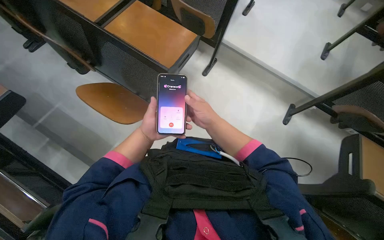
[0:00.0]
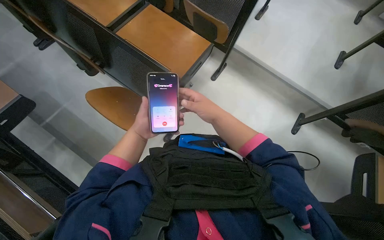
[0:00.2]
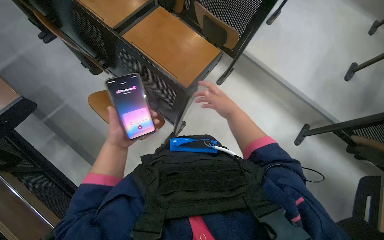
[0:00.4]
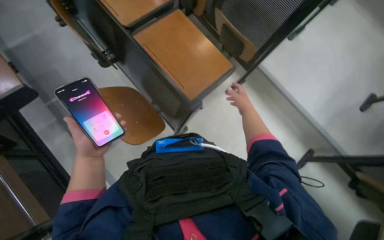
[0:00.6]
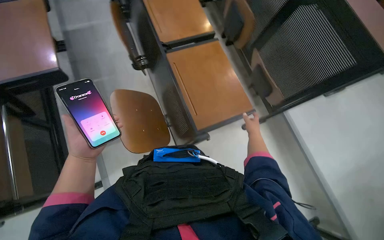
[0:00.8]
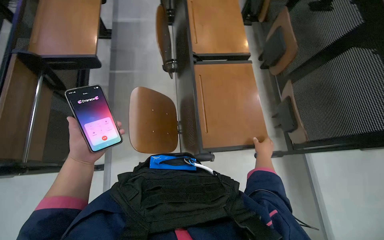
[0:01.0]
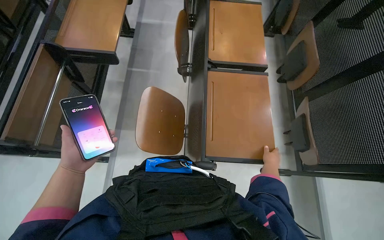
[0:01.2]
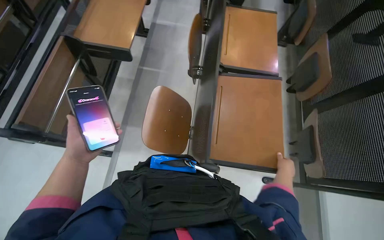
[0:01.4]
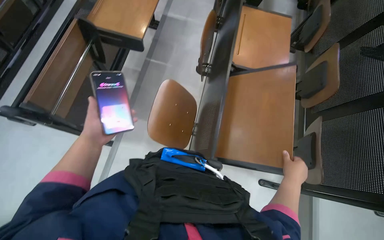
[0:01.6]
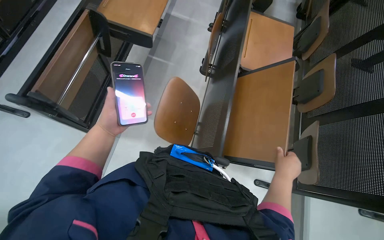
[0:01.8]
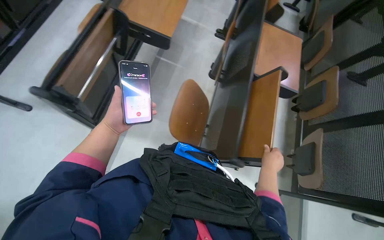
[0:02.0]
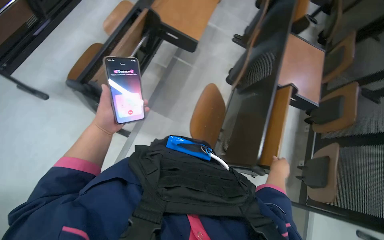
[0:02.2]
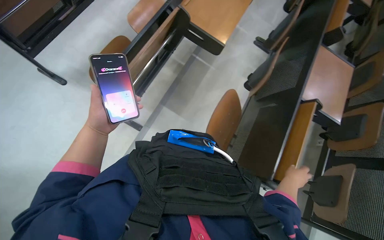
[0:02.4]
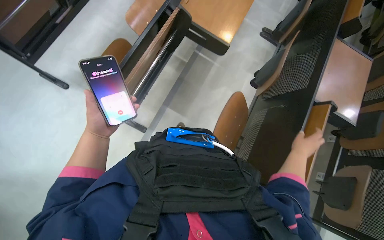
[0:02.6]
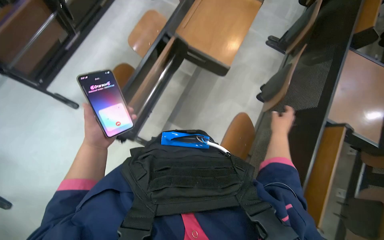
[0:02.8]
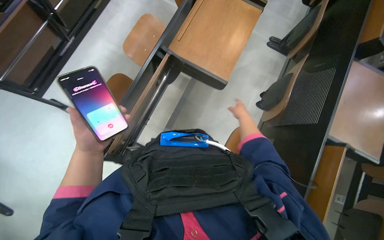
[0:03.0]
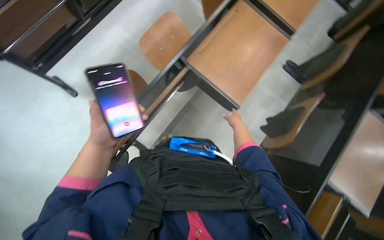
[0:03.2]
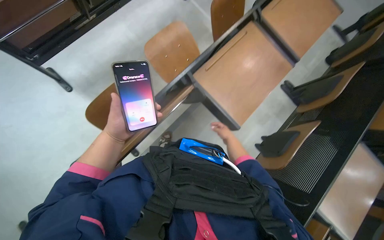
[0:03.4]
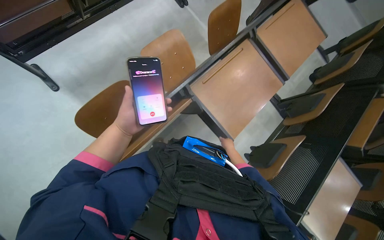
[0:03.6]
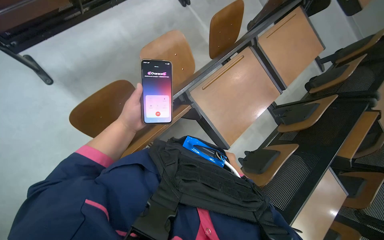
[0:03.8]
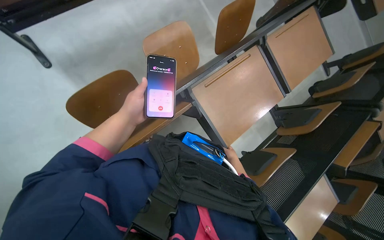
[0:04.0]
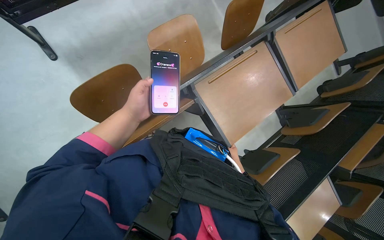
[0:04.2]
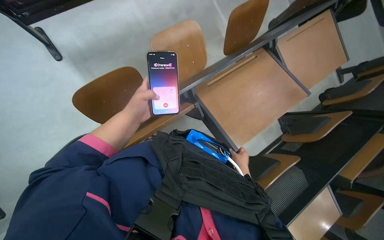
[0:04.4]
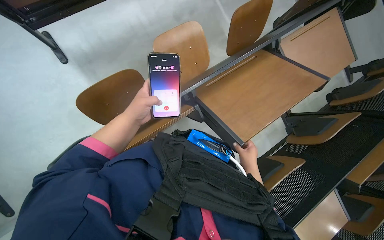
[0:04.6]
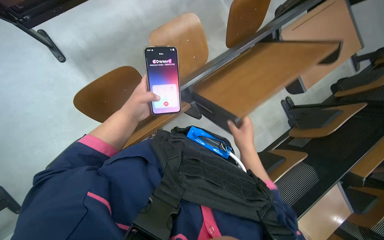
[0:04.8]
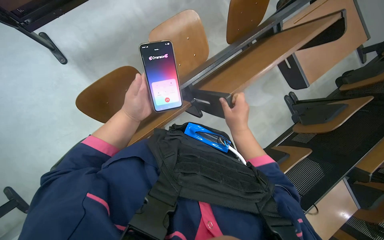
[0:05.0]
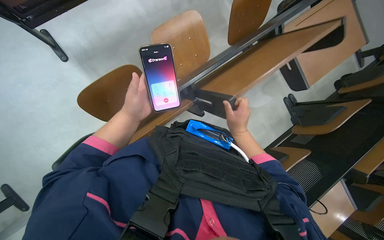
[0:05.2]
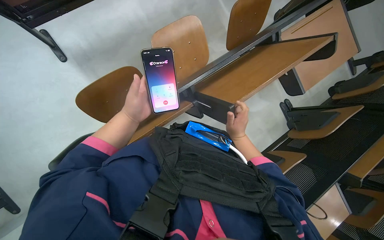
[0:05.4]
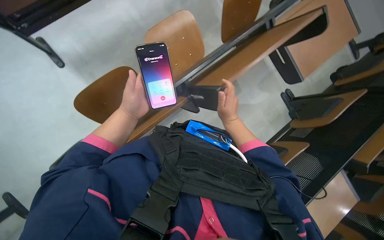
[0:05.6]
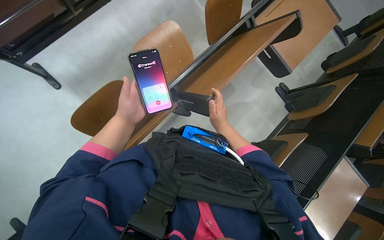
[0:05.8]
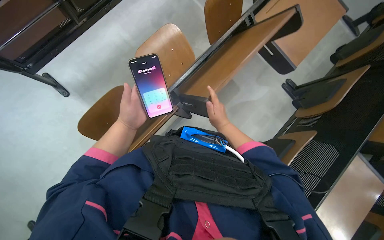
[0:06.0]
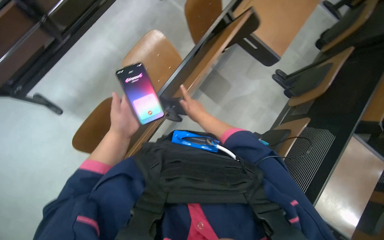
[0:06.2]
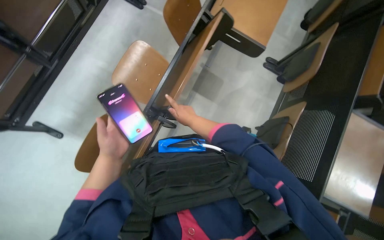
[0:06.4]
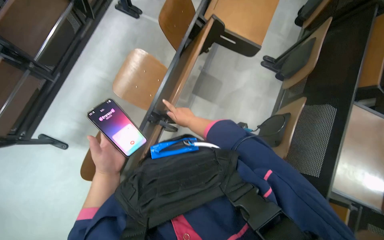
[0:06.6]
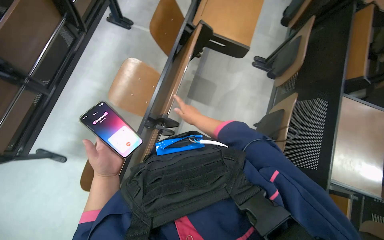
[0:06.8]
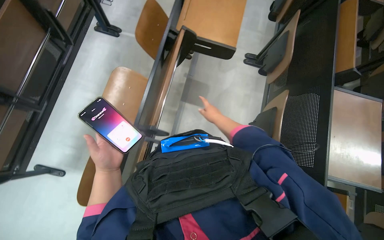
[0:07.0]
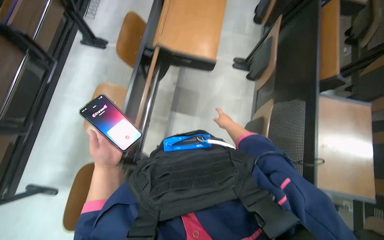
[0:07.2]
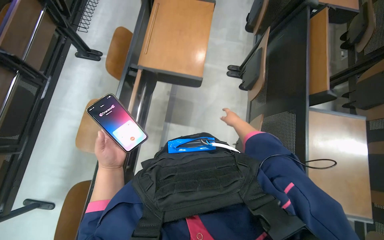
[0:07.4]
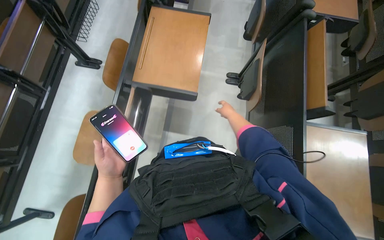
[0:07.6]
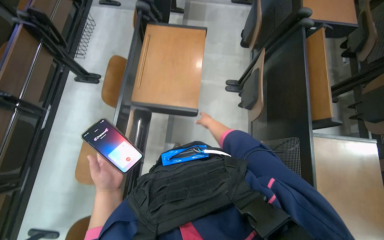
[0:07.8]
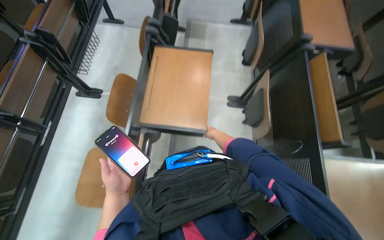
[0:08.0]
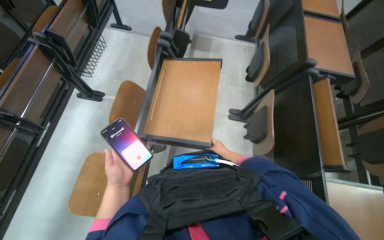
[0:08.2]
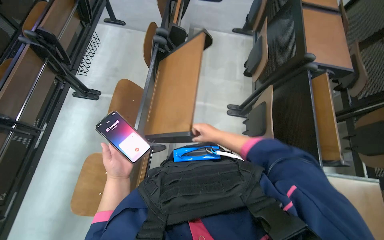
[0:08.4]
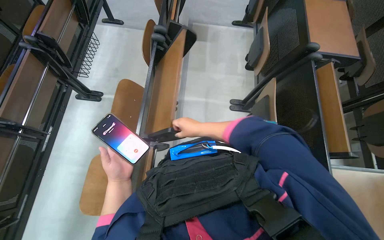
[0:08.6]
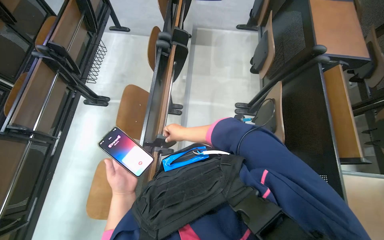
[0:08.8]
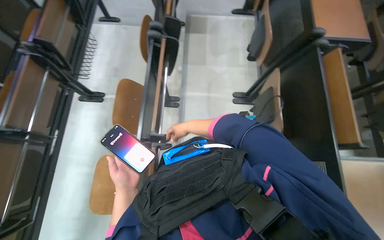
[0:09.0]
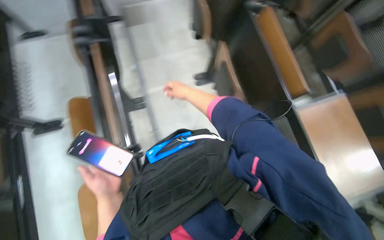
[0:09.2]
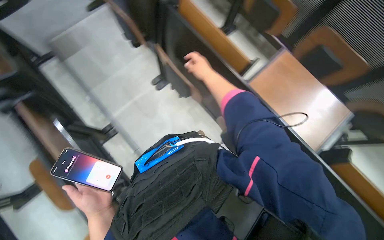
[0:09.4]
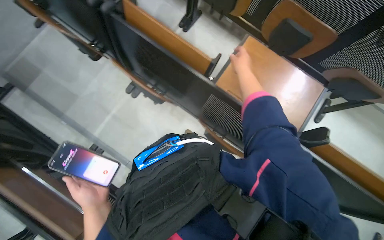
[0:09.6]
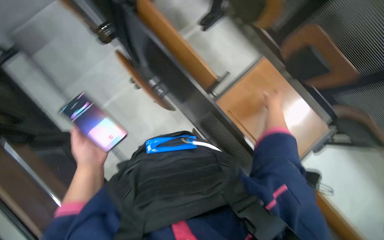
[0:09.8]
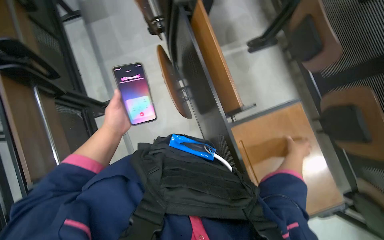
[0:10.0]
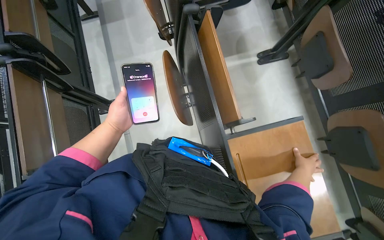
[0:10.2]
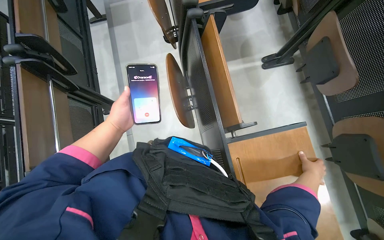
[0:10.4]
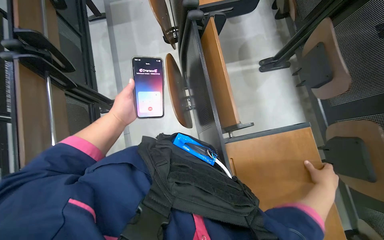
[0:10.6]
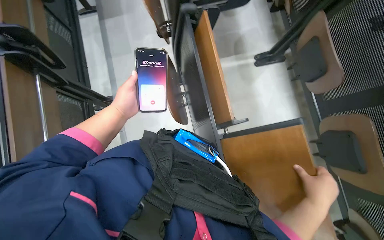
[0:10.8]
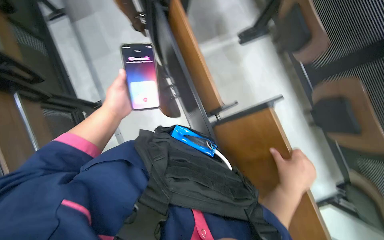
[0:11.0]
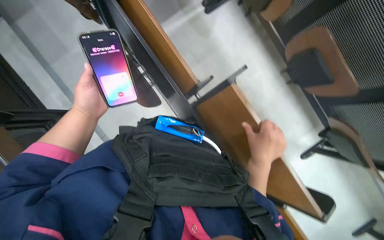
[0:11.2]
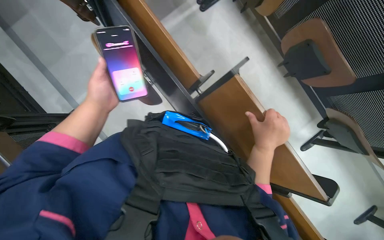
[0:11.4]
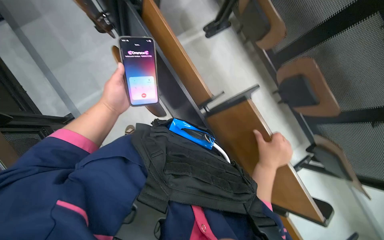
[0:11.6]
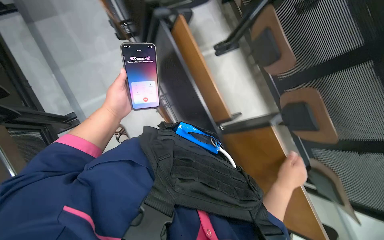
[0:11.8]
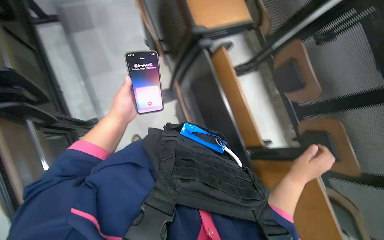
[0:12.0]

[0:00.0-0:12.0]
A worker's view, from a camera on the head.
Job: organizing items.
The whole recording: Folding down desks in lecture hall. The worker folds down the desks in the lecture hall.
0:00.0 to 0:01.6: The wearer's head swings roughly 70 degrees to the left.
0:01.6 to 0:03.0: The right hand travels up the picture, to the left and farther from the camera by about 40 cm.
0:03.0 to 0:04.4: The scene rotates clockwise by about 35 degrees.
0:04.4 to 0:06.0: The right hand moves up the picture, to the left and nearer to the camera, roughly 20 cm.
0:06.0 to 0:07.6: The head travels approximately 50 cm. The scene turns about 35 degrees counterclockwise in the picture.
0:07.6 to 0:09.0: The right hand moves to the left, some 30 cm.

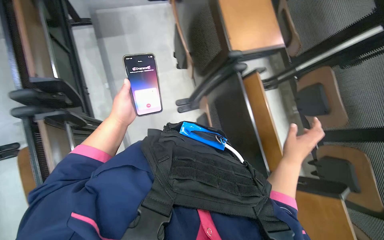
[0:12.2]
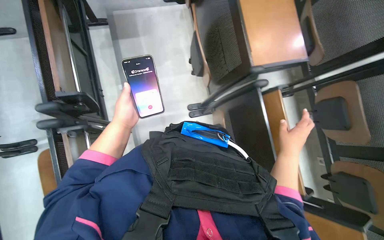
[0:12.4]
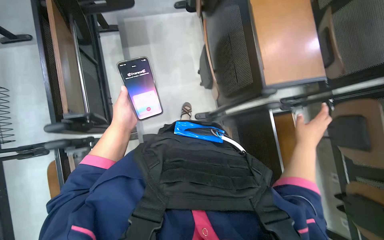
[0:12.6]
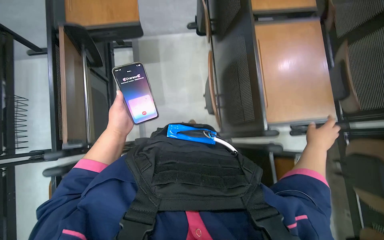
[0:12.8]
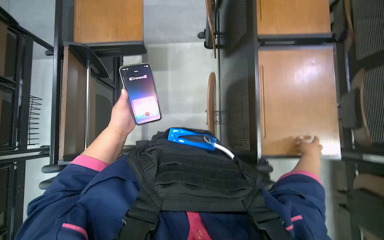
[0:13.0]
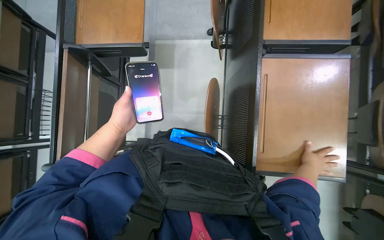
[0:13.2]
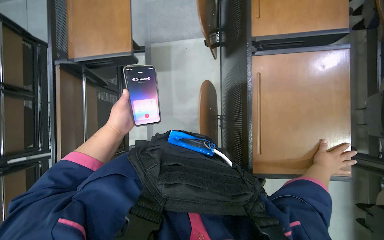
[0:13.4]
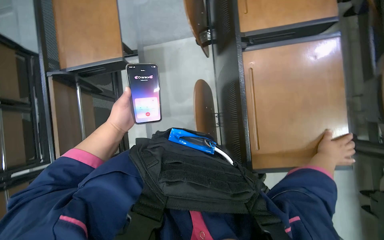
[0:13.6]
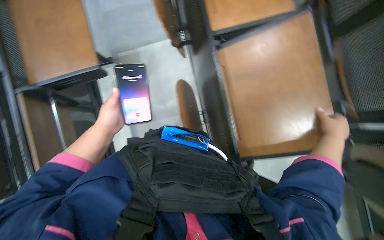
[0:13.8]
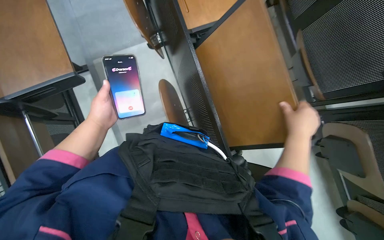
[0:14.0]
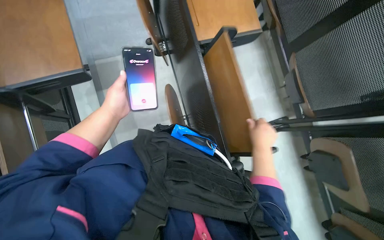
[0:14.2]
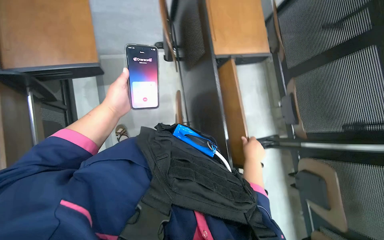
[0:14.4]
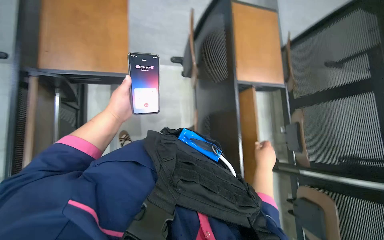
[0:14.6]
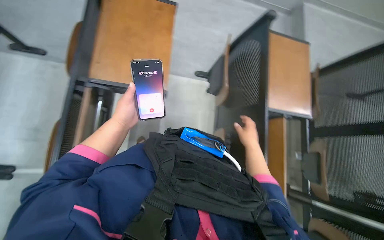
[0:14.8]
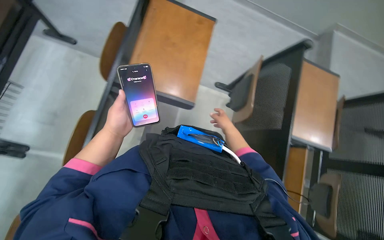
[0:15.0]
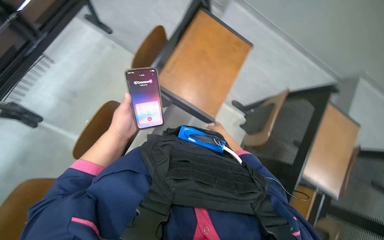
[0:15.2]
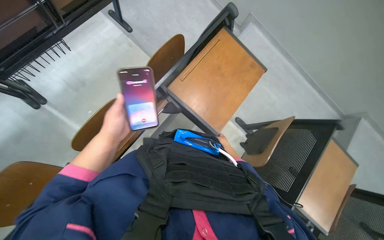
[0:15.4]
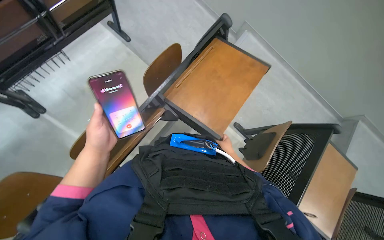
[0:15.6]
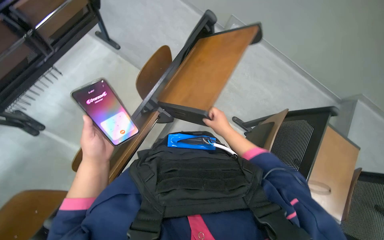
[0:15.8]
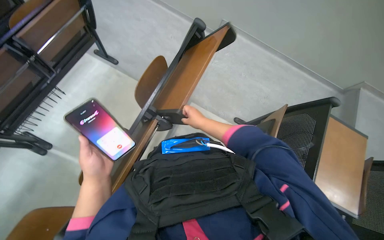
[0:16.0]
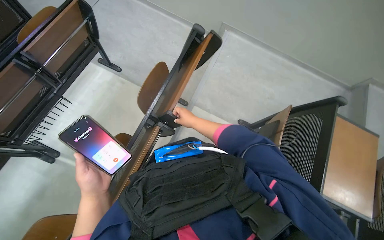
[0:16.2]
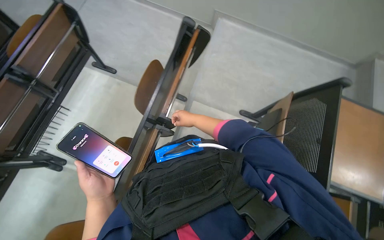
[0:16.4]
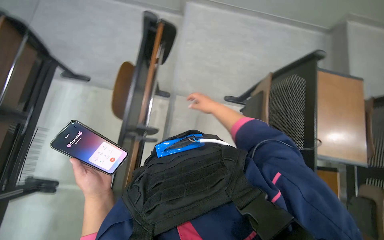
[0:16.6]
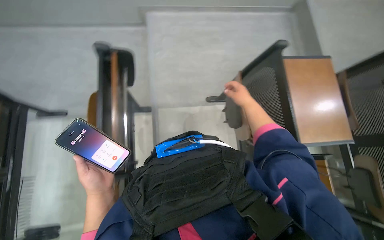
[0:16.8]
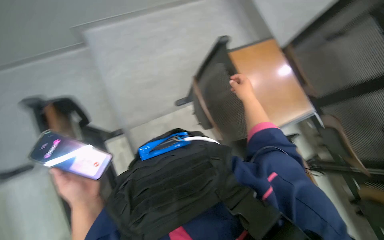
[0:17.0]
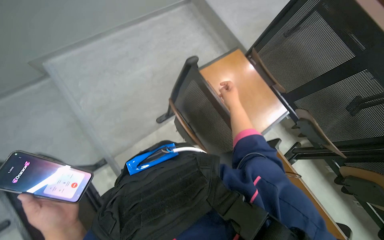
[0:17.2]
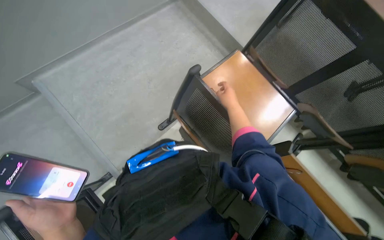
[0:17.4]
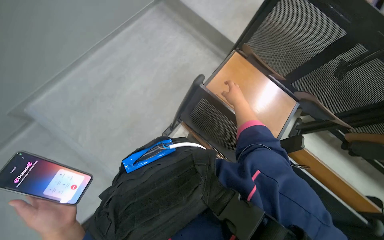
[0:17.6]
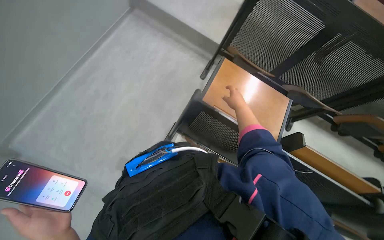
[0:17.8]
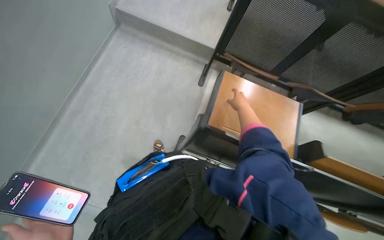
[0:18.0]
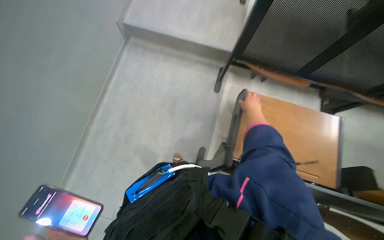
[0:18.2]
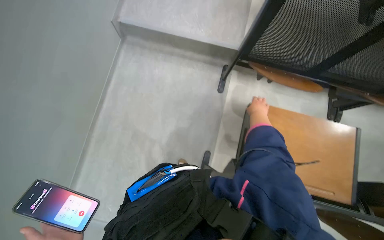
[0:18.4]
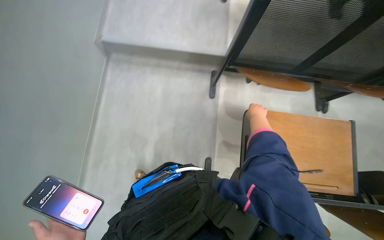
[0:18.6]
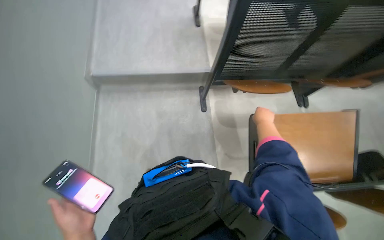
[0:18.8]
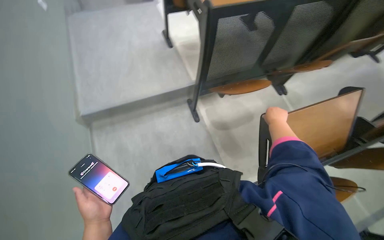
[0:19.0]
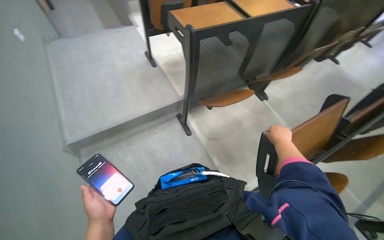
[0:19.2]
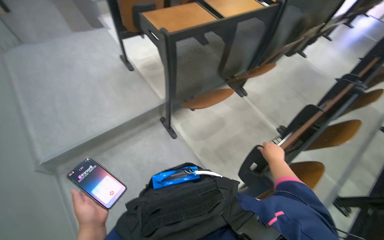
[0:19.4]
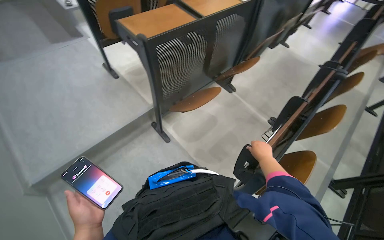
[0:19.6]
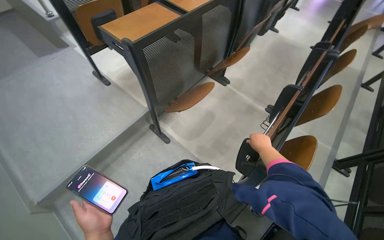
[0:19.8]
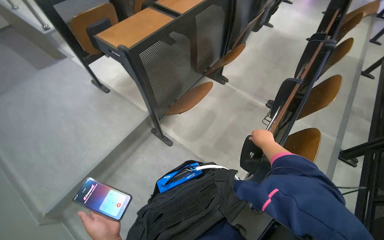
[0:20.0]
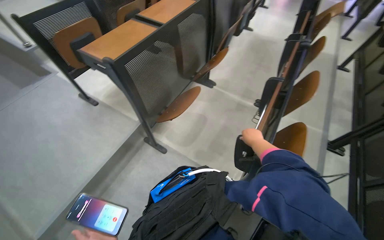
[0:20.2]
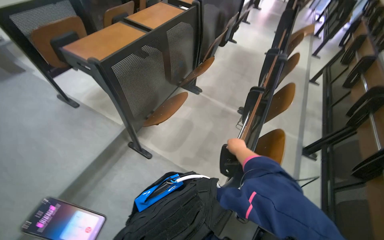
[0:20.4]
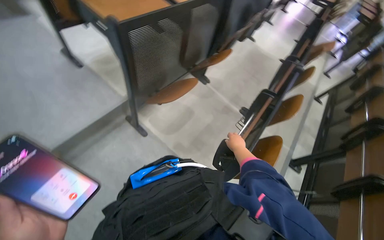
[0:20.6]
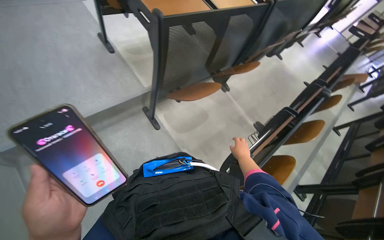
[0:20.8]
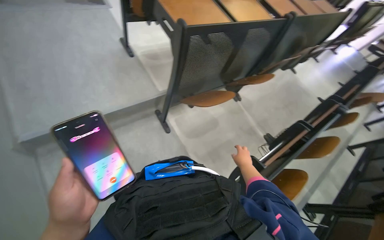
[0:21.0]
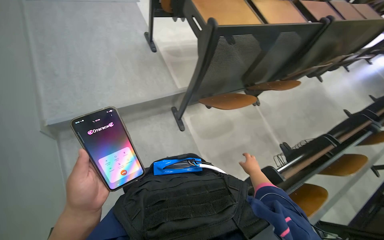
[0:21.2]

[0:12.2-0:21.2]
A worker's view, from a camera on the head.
Job: organizing items.
The whole recording: Folding down desks in lecture hall. The worker folds down the desks in the lecture hall.
0:12.2 to 0:13.8: The wearer moves about 60 cm.
0:13.8 to 0:15.2: The camera pitches upward, by roughly 20 degrees. Everything in view rotates approximately 30 degrees clockwise. The right hand heads to the left, covering about 35 cm.
0:15.2 to 0:16.6: The right hand shifts roughly 20 cm up the picture and nearer to the camera.
0:18.2 to 0:19.8: The view tilts roughly 20 degrees upward. Everything in view rotates some 40 degrees counterclockwise.
0:19.8 to 0:21.2: The scene rotates clockwise by roughly 30 degrees.
